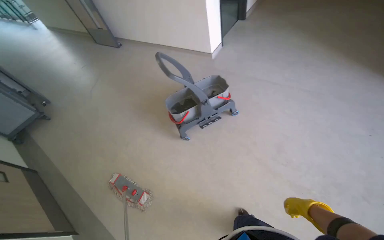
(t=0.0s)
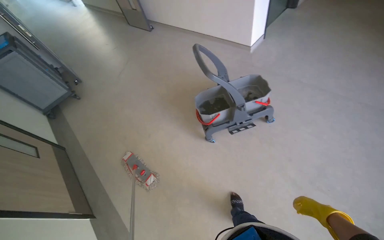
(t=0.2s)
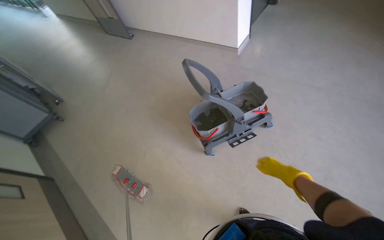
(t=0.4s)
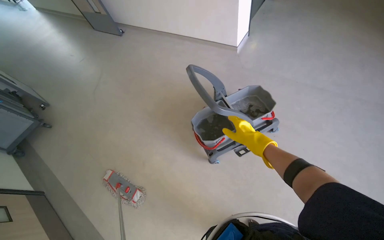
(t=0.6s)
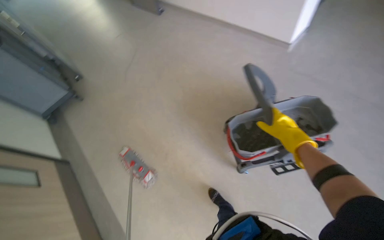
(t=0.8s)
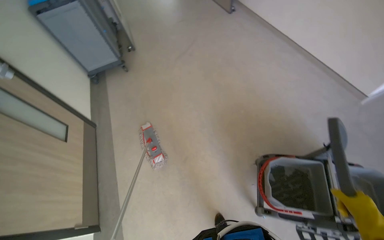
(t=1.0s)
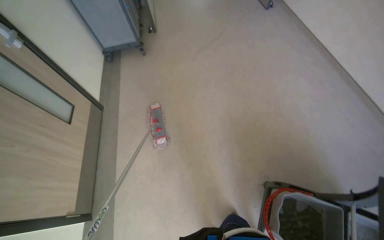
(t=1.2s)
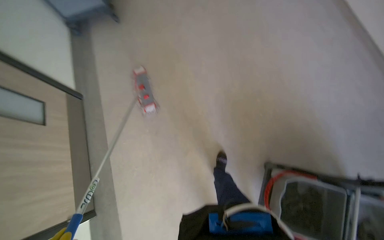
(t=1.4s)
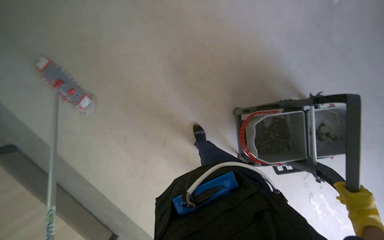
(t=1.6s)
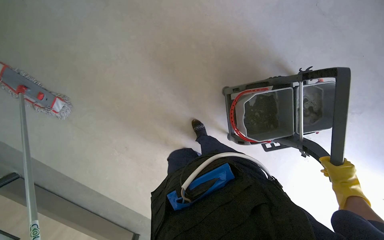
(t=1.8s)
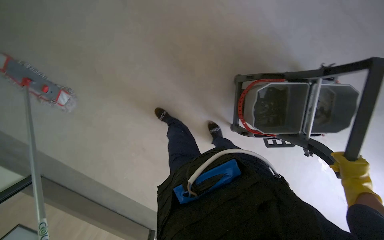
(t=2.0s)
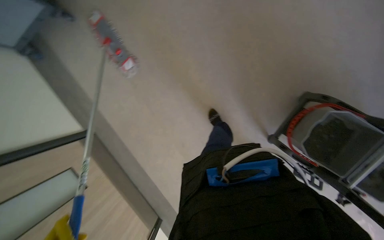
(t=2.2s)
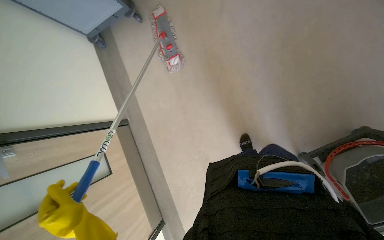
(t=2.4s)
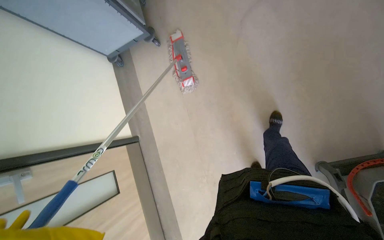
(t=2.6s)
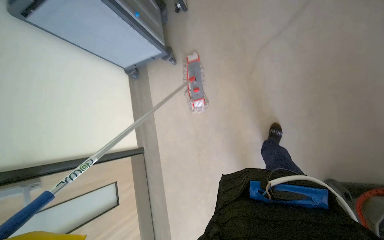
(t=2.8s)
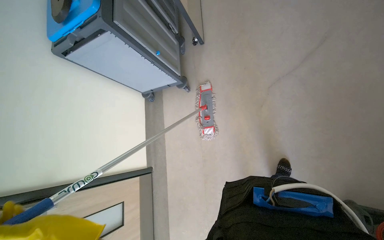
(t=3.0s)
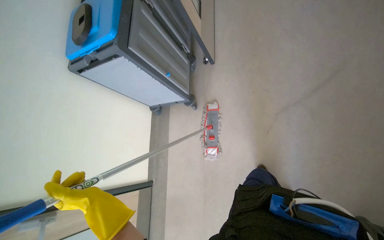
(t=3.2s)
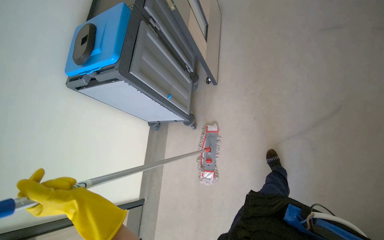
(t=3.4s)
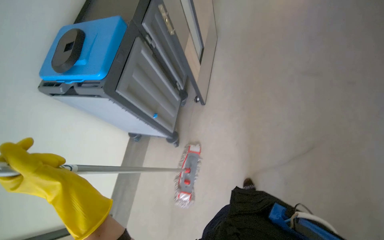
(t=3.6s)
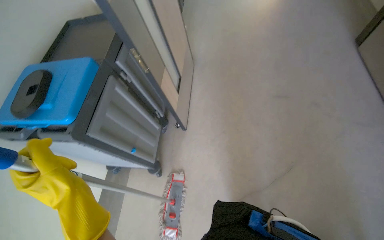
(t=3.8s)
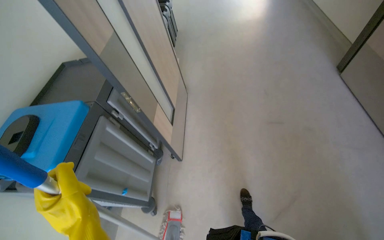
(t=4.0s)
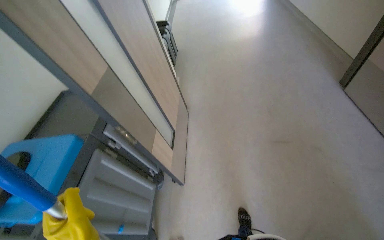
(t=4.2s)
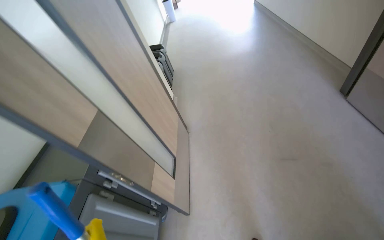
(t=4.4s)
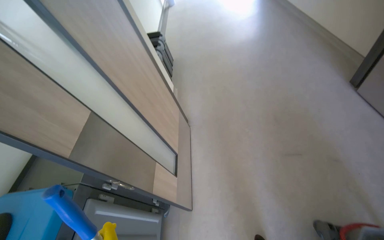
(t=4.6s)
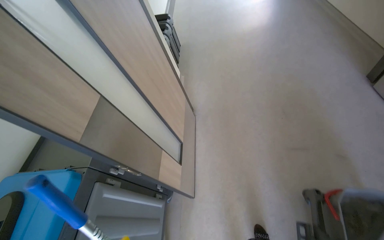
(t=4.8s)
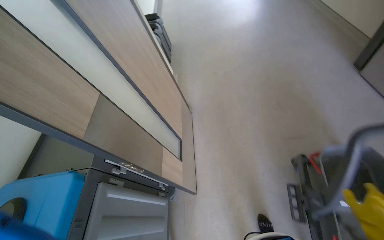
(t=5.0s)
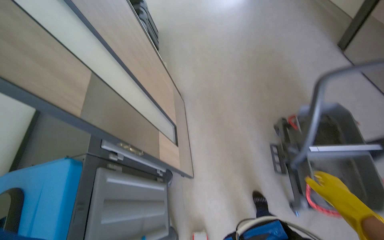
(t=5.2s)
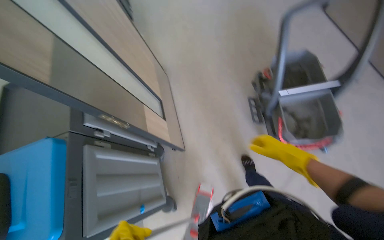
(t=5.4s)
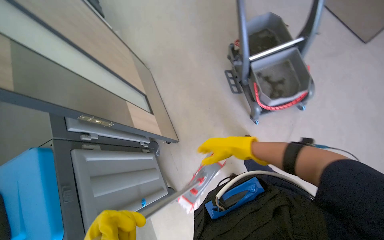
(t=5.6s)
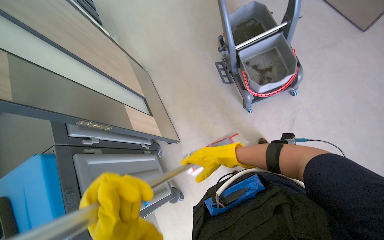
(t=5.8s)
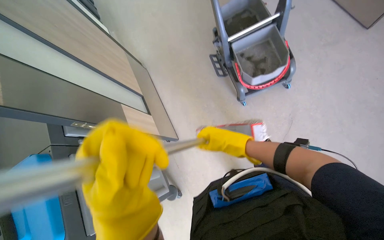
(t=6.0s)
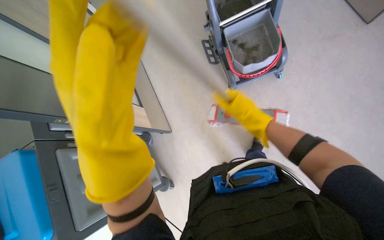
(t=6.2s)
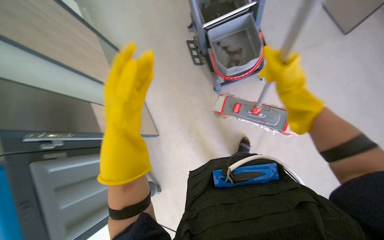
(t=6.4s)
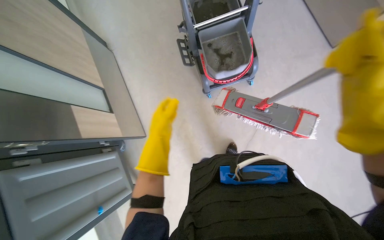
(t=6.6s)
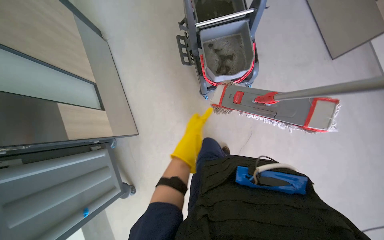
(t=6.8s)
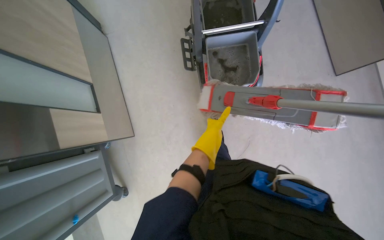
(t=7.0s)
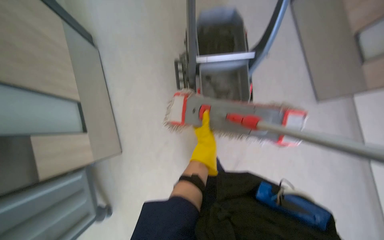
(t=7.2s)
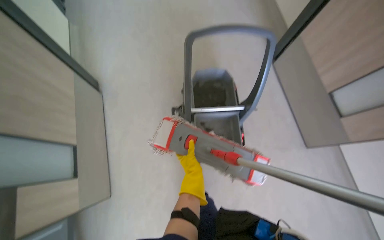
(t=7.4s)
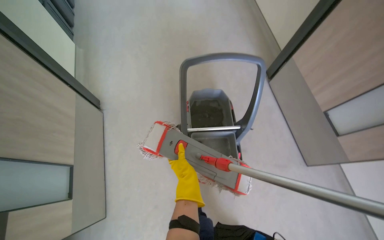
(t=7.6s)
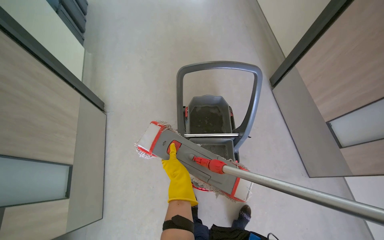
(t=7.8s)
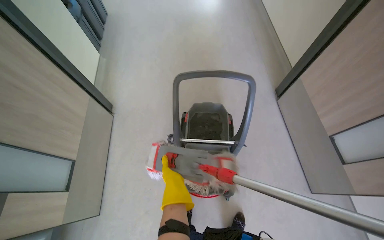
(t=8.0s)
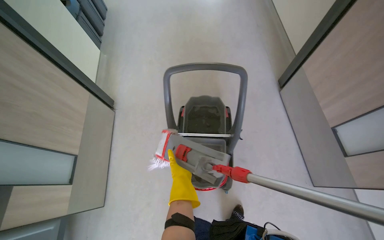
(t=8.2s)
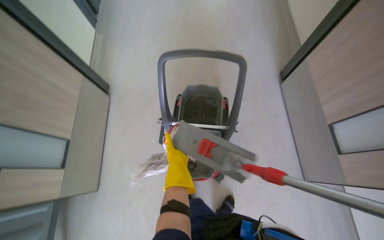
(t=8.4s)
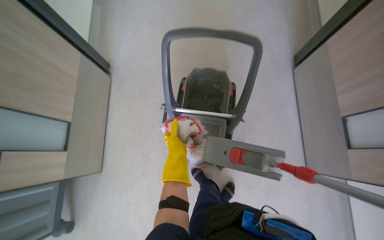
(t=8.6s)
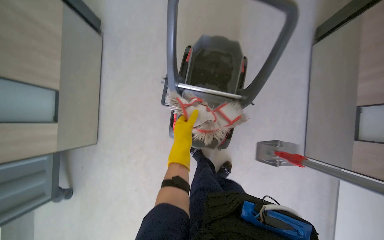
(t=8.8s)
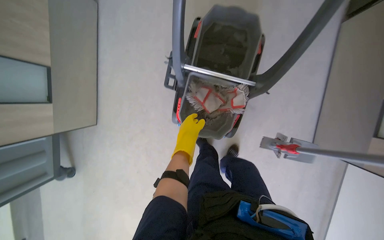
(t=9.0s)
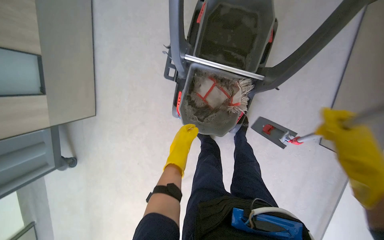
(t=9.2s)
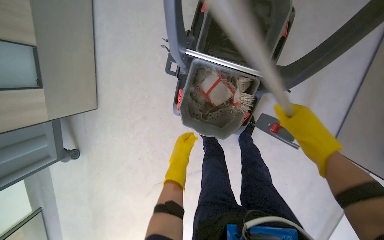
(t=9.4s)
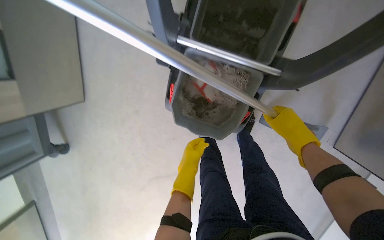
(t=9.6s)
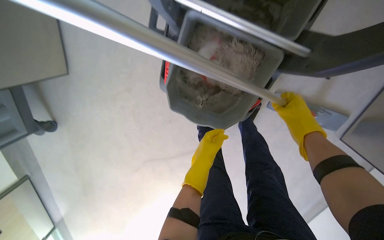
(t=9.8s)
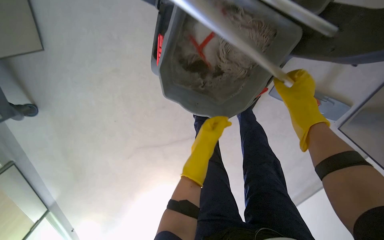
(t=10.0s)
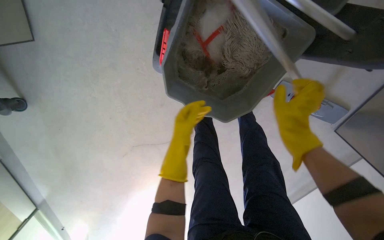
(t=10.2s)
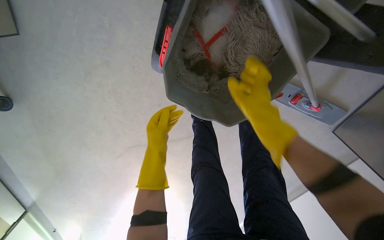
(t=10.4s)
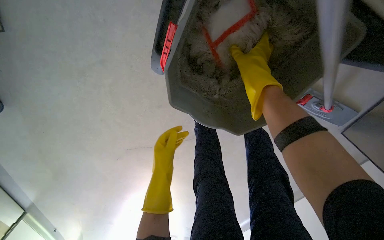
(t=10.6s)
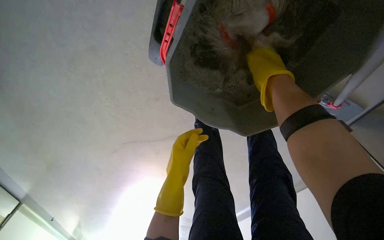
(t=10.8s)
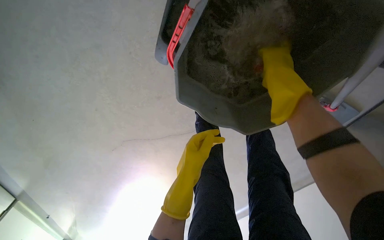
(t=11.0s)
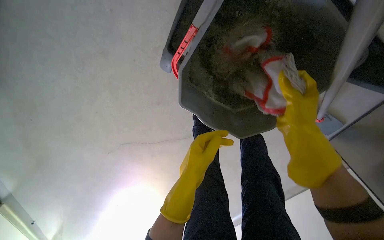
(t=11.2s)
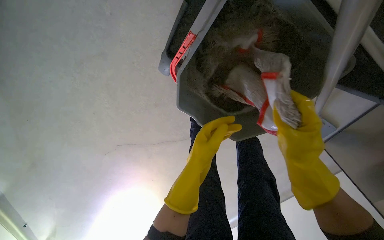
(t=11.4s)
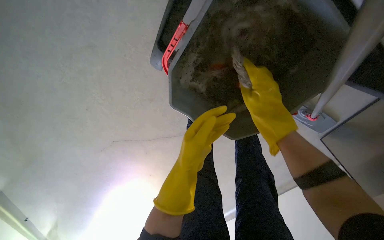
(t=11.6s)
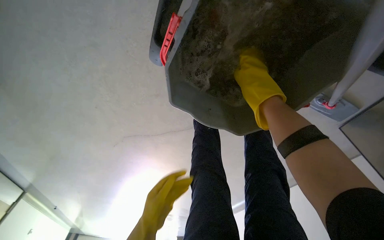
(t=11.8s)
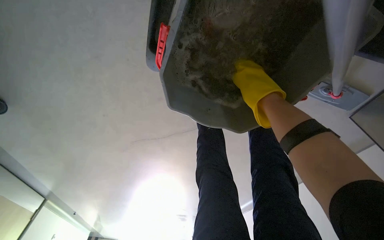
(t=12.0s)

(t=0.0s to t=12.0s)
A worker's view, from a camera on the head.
Job: preparing cleaning supplies.
The whole recording: Cleaning mop head. The worker removes, cleans, and reattaches the mop head.
t=0.0s - t=1.6s: The head travels some 1.5 m. The wearer looks approximately 45 degrees further downward.
t=1.6s - t=3.0s: The head turns to the left by roughly 30 degrees. The view tips upward by approximately 15 degrees.
t=4.4s - t=6.0s: The head rotates roughly 35 degrees to the right. The camera pitches downward, by approximately 25 degrees.
t=6.0s - t=7.6s: The view swings roughly 15 degrees to the right.
t=7.6s - t=9.0s: The view tilts roughly 25 degrees downward.
t=9.0s - t=10.4s: The camera travels approximately 50 cm. The camera pitches downward, by about 30 degrees.
t=10.4s - t=12.0s: The right hand goes up and down the picture, approximately 20 cm each way, reversing 2 times.

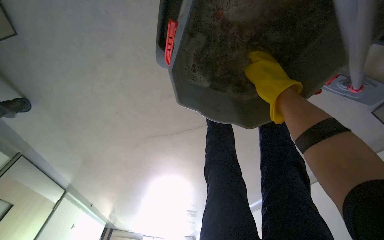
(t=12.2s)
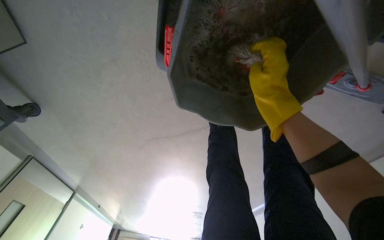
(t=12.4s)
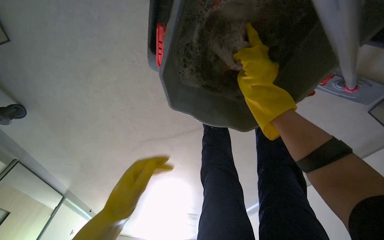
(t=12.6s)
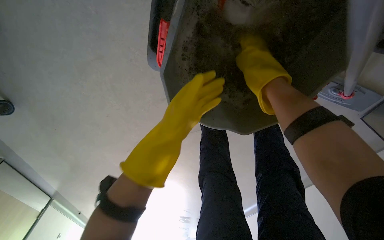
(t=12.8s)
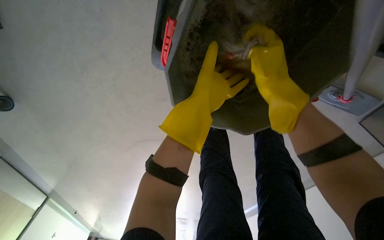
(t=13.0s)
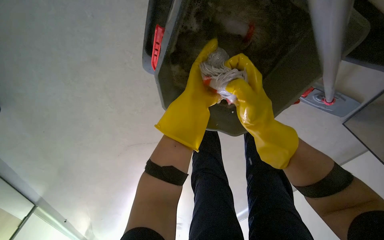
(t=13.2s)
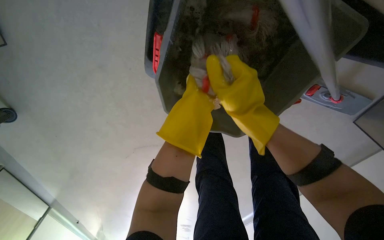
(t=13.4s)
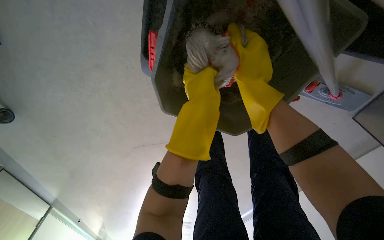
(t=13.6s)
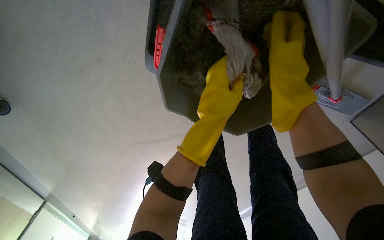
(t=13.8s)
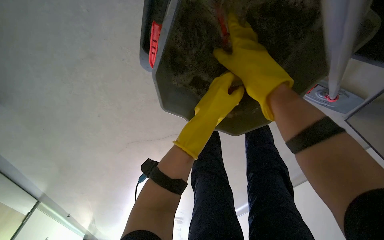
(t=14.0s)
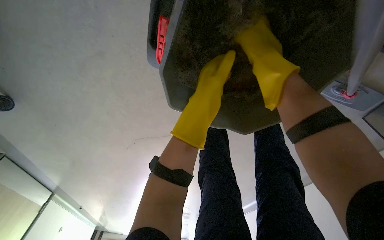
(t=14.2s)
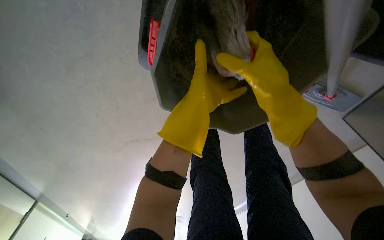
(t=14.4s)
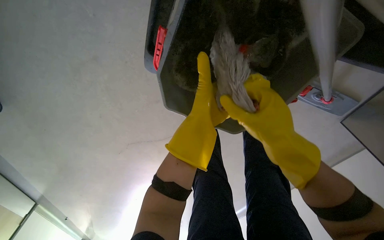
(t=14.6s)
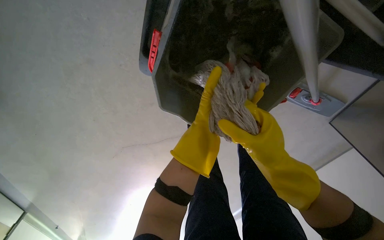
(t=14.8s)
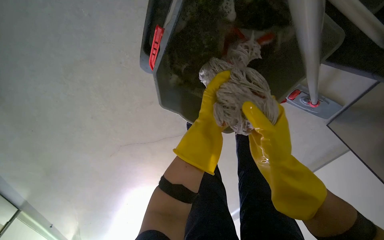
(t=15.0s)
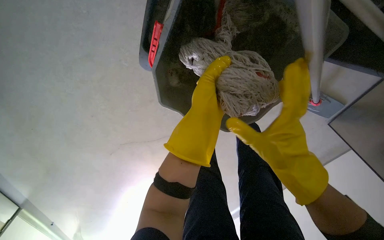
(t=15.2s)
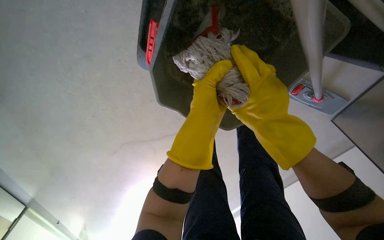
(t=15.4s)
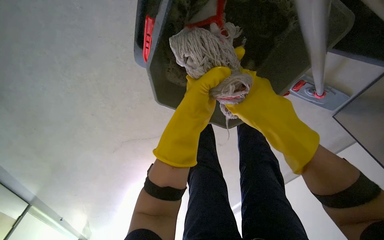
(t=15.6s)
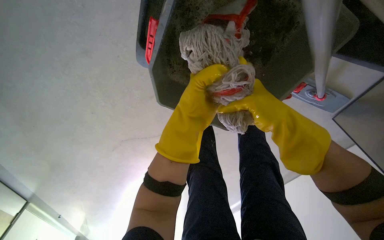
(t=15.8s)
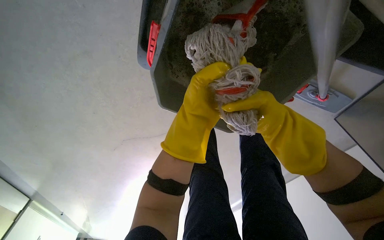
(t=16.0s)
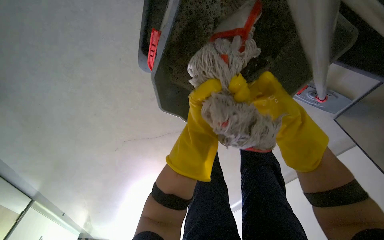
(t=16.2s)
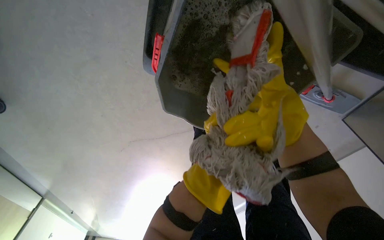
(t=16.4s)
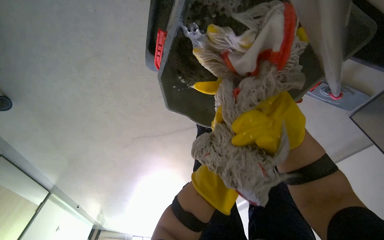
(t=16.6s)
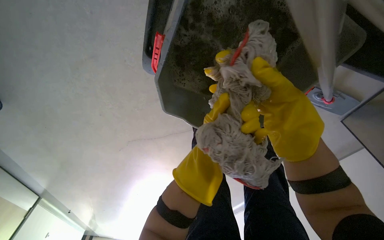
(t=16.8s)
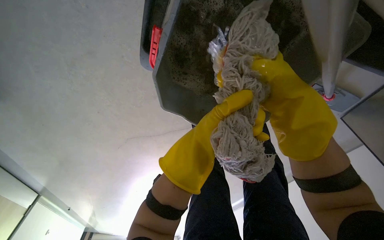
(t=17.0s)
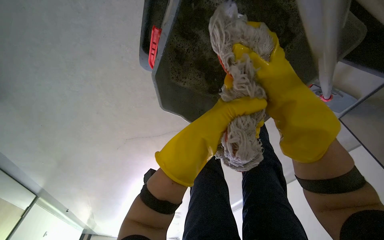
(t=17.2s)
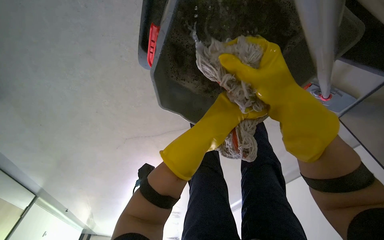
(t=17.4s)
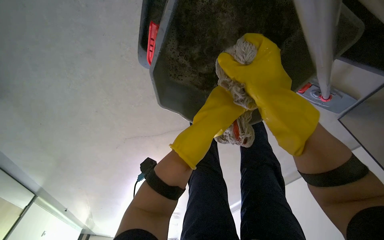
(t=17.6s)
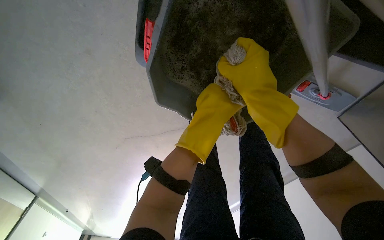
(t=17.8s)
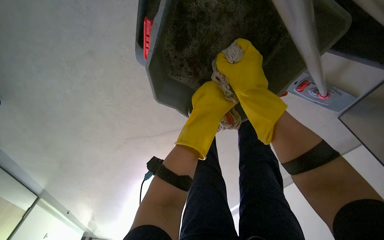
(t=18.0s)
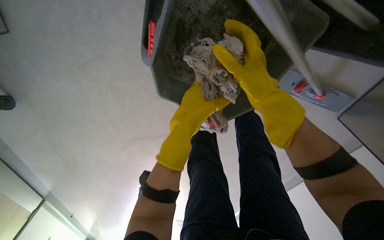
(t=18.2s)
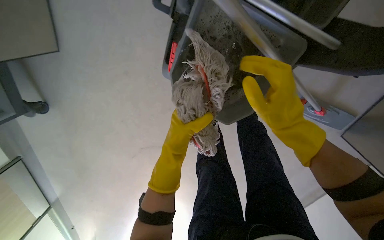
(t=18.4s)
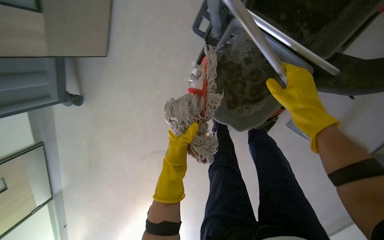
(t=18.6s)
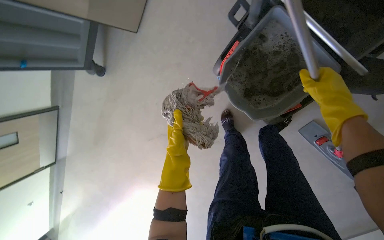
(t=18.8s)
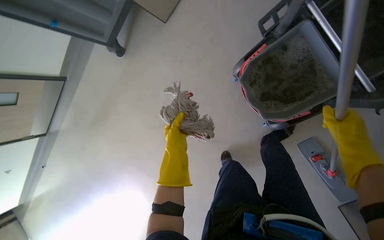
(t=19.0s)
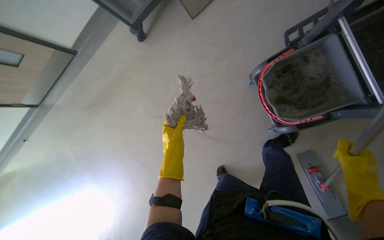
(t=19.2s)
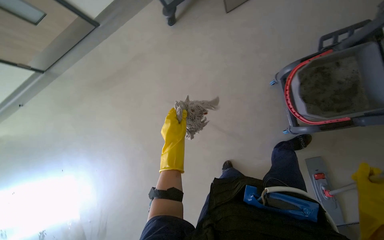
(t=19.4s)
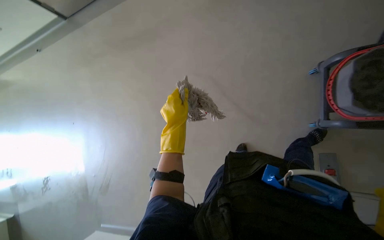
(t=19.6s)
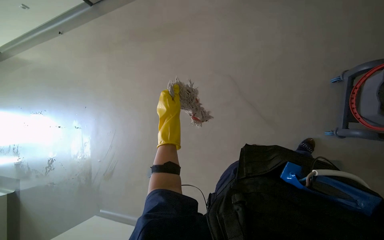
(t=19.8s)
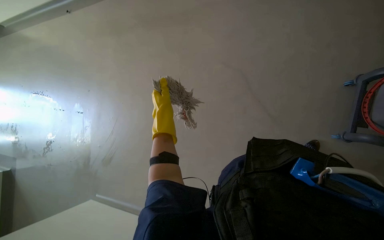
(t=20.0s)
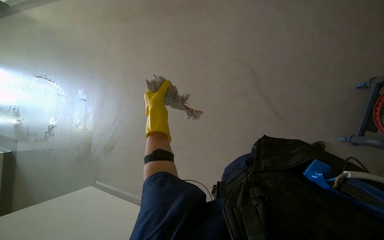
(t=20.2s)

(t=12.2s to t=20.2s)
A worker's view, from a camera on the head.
Job: preparing cleaning supplies.
The whole recording: Cleaning mop head. The worker removes, cleans, and reattaches the mop head.
t=13.8s - t=15.4s: The right hand goes roughly 15 cm down the picture.
t=15.4s - t=17.0s: The left hand moves farther from the camera, approximately 35 cm; the right hand travels to the right by about 10 cm.
t=17.0s - t=18.6s: The view tilts approximately 20 degrees upward.
t=18.6s - t=20.2s: The head travels some 70 cm. The scene rotates clockwise by about 65 degrees.
